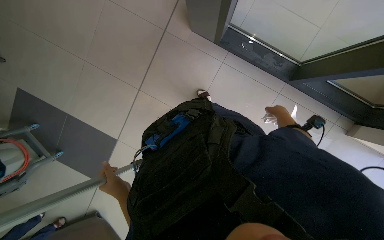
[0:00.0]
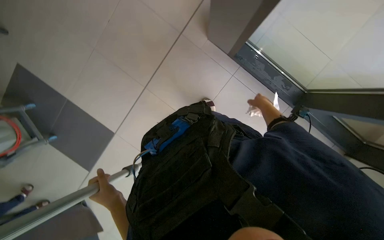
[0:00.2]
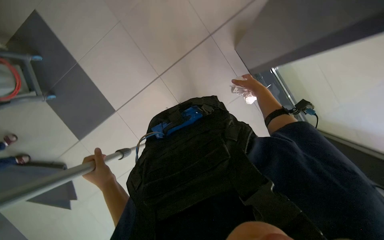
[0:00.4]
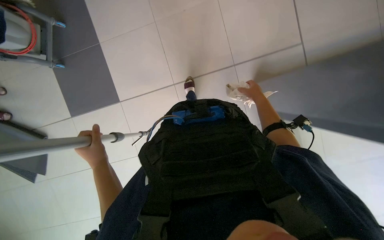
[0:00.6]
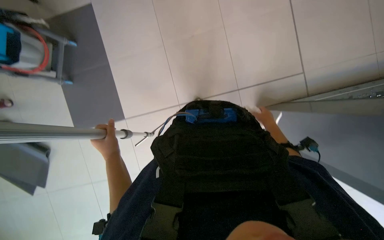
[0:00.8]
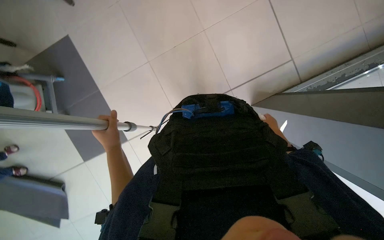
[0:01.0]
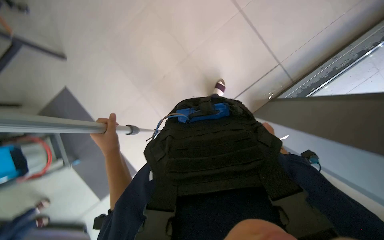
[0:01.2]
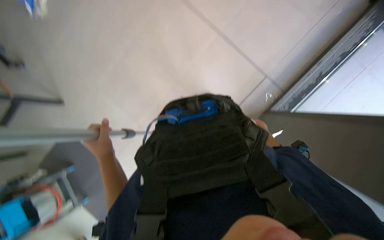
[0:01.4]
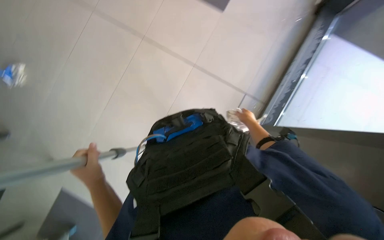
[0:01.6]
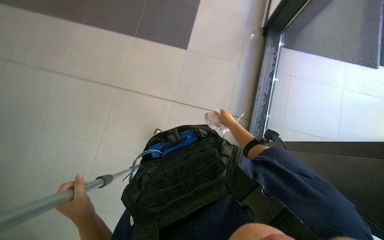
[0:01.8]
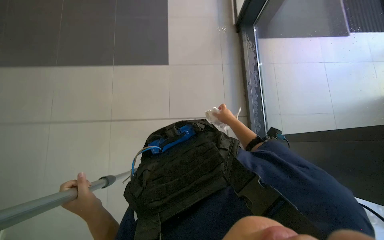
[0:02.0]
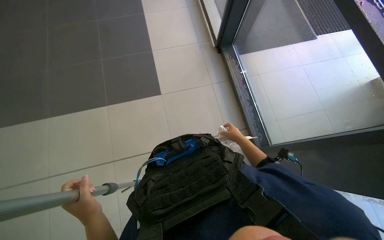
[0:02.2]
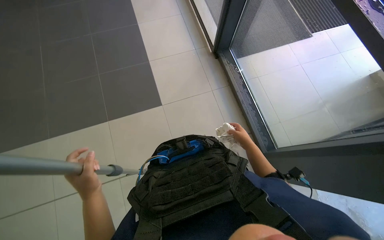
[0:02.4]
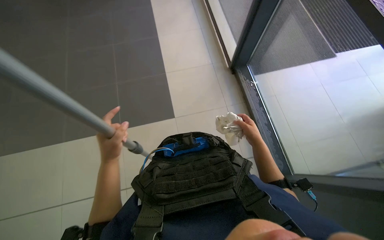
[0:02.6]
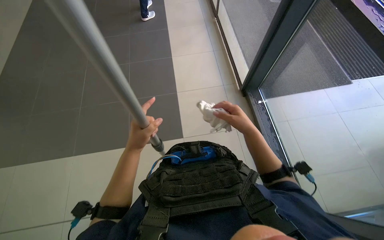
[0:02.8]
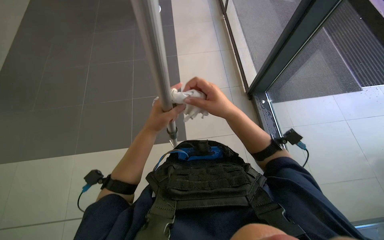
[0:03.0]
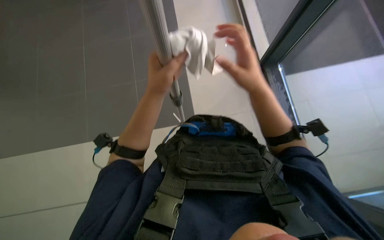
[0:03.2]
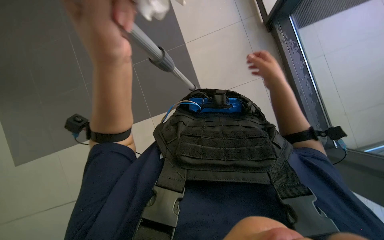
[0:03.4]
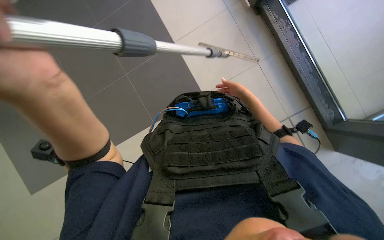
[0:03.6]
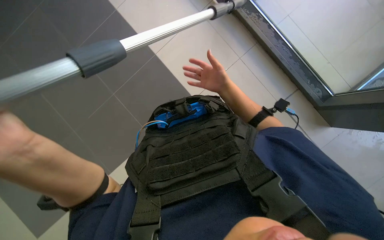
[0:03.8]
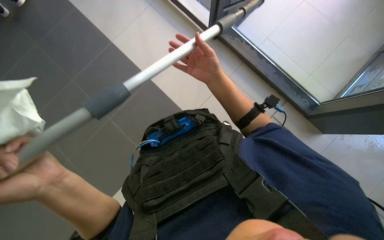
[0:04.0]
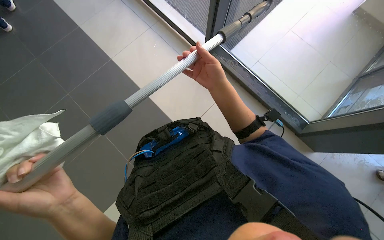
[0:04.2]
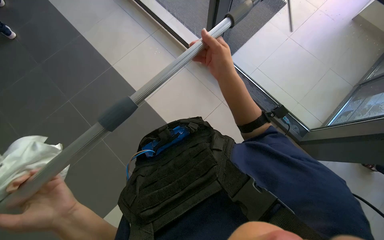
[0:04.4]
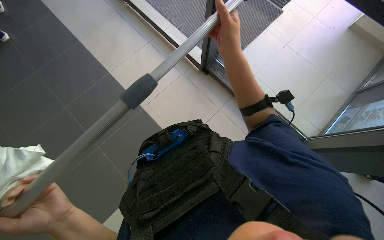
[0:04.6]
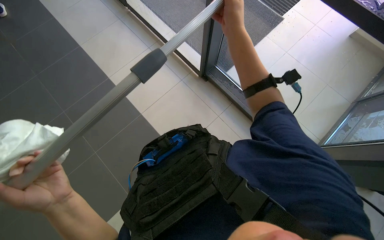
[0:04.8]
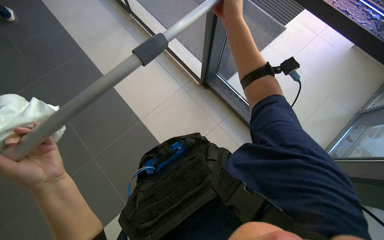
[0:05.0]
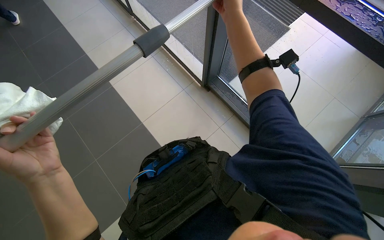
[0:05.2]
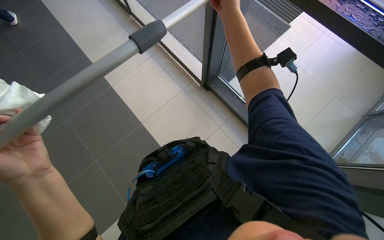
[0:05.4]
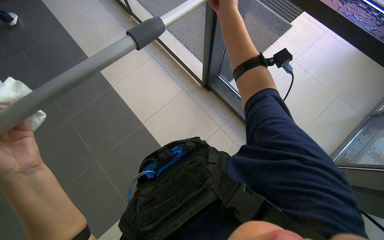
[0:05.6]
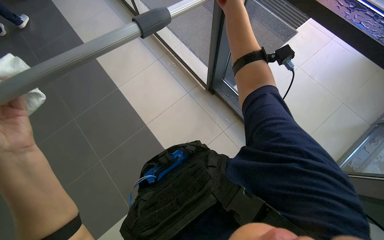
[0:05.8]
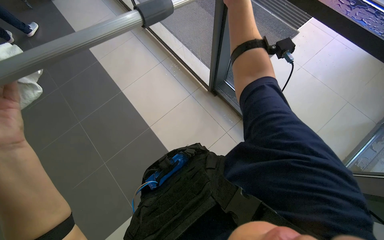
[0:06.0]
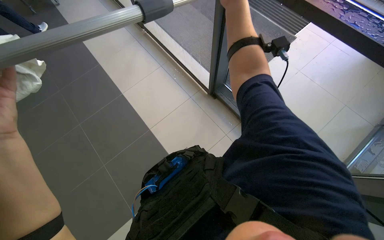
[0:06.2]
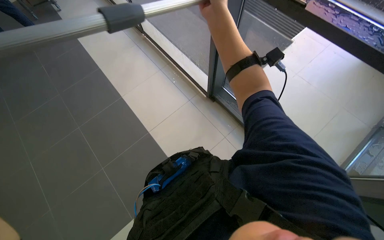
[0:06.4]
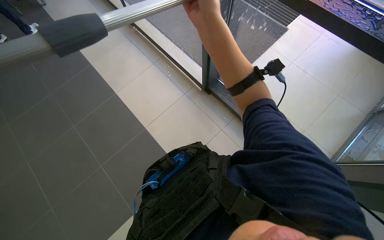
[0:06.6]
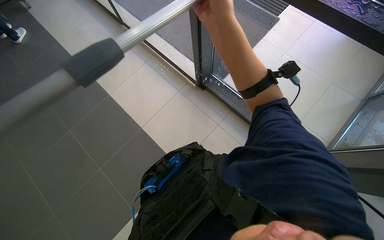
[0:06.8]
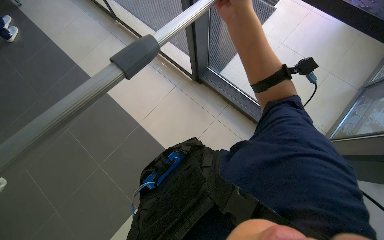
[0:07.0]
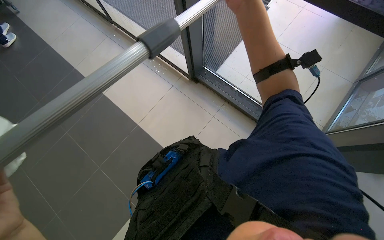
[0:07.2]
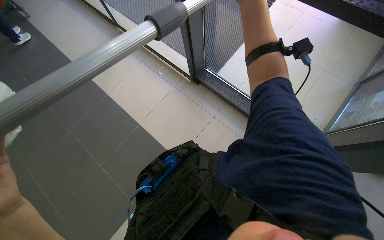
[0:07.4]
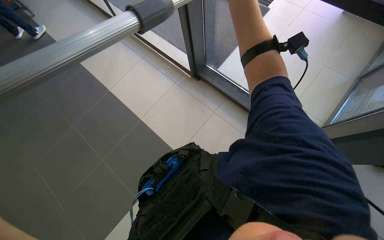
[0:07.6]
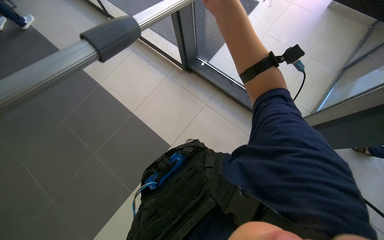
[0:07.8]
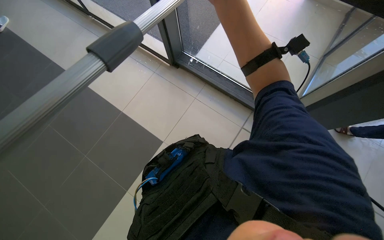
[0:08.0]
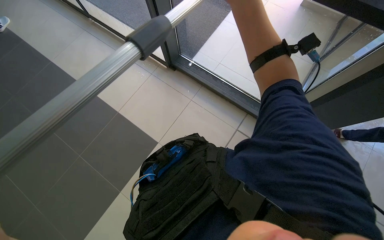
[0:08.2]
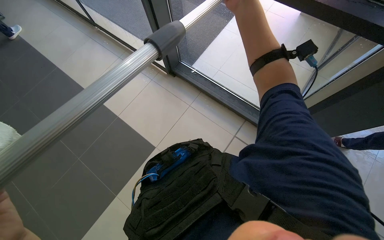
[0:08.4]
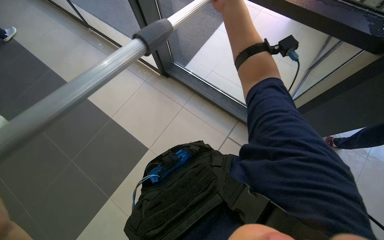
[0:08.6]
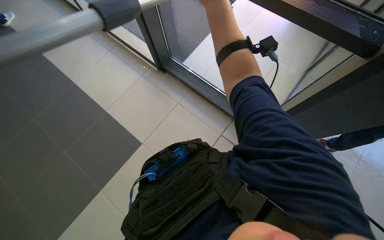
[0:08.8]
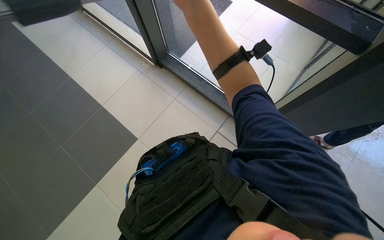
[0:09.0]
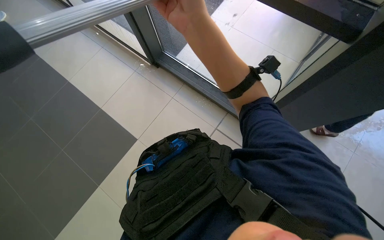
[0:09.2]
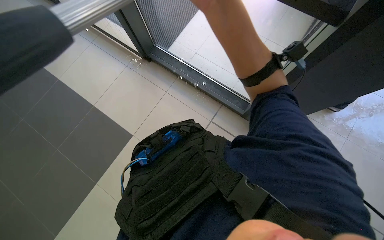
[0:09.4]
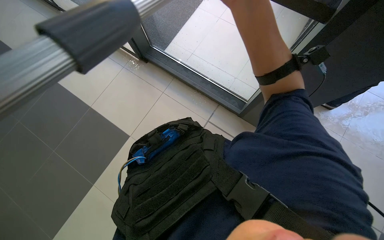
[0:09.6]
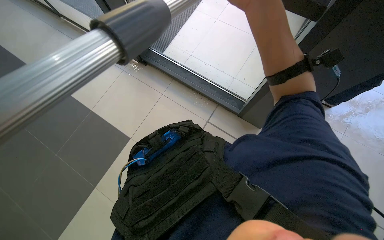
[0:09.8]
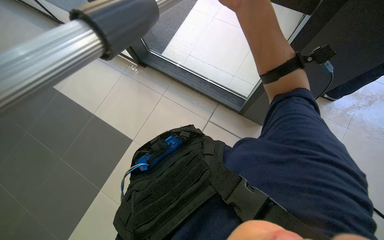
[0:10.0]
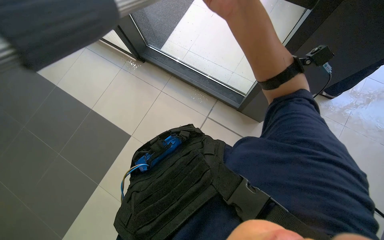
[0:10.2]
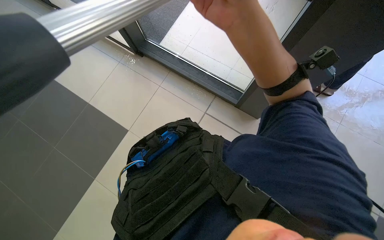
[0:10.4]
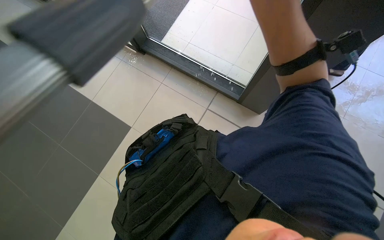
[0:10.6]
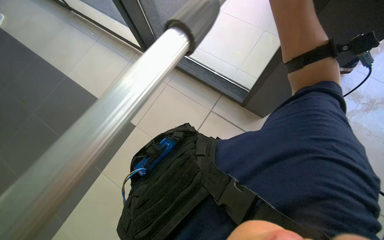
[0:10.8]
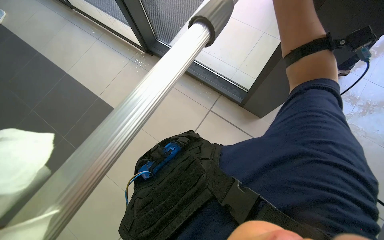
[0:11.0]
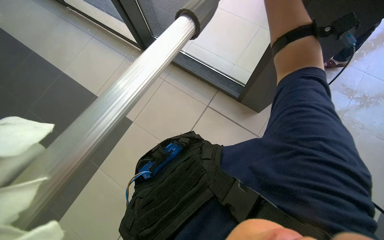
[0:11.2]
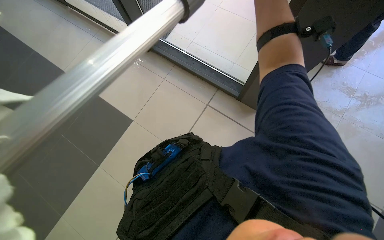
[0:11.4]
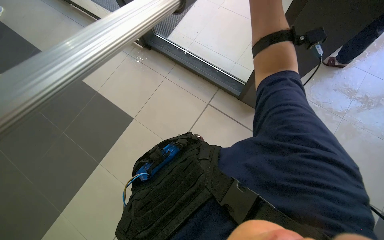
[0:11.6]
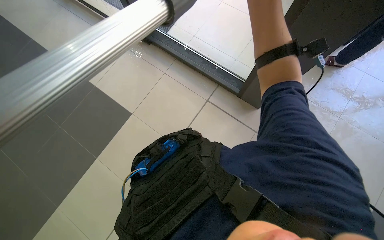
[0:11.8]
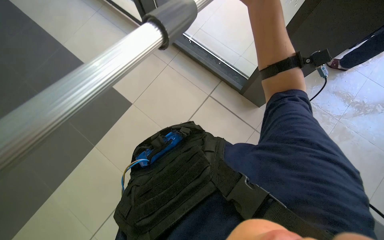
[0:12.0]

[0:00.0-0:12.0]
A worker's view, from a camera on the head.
Job: cleaning windows.
The whole recording: Cleaning glass panels. The worker cleans the glass panels with a long pole tool and then wipes them with a cloth.
0:00.0 to 0:01.6: The wearer looks roughly 25 degrees further upward.
0:01.6 to 0:03.0: The wearer looks roughly 15 degrees further upward. The right hand goes about 50 cm nearer to the camera and to the left; the left hand goes roughly 35 cm up the picture.
0:03.0 to 0:04.4: The right hand heads up the picture, covering some 10 cm.
0:04.4 to 0:06.0: The view tilts approximately 10 degrees upward.

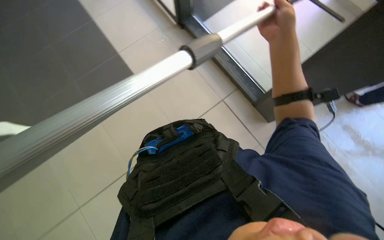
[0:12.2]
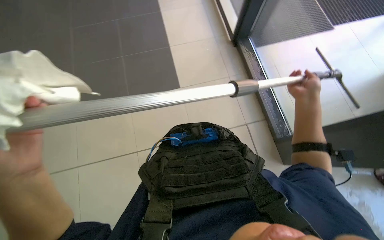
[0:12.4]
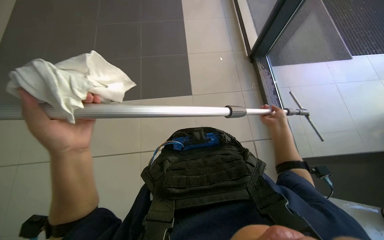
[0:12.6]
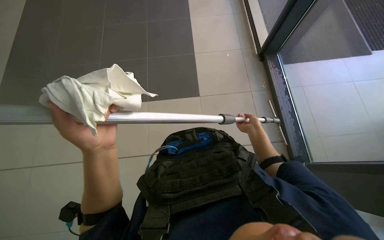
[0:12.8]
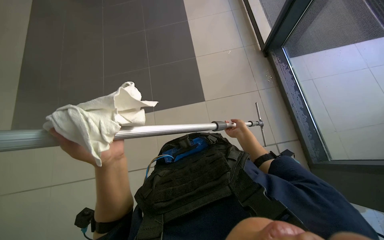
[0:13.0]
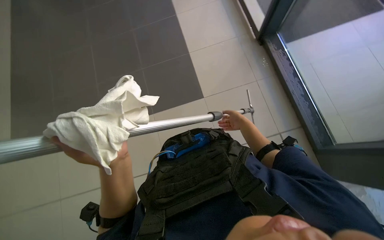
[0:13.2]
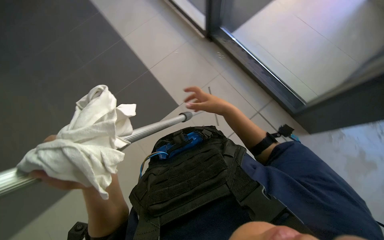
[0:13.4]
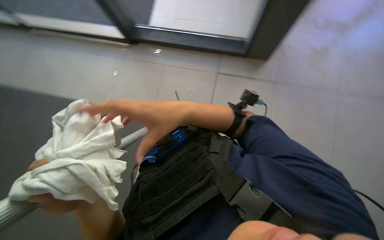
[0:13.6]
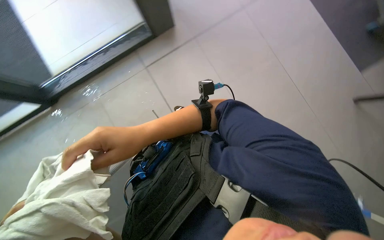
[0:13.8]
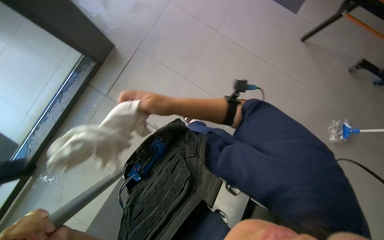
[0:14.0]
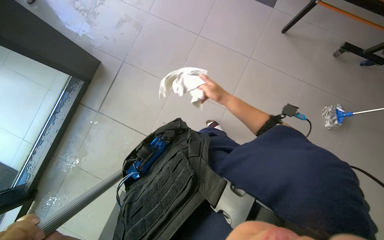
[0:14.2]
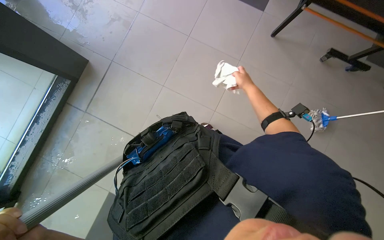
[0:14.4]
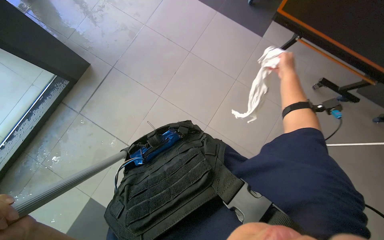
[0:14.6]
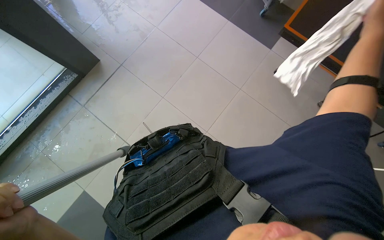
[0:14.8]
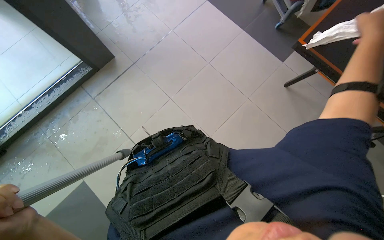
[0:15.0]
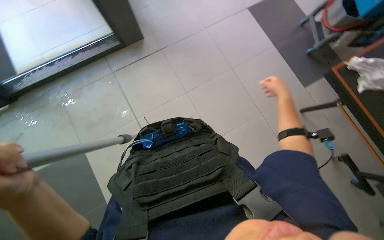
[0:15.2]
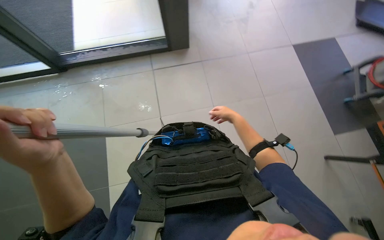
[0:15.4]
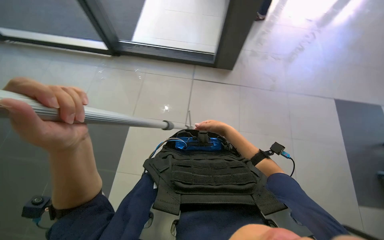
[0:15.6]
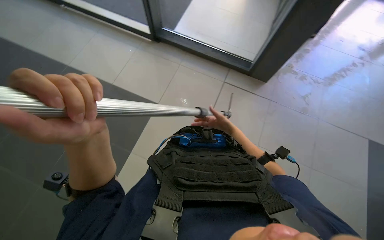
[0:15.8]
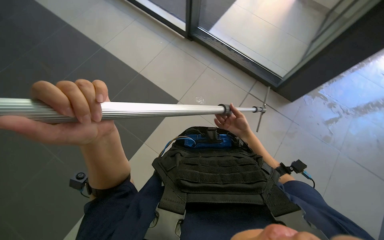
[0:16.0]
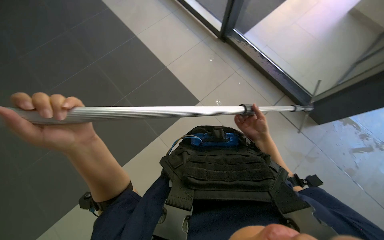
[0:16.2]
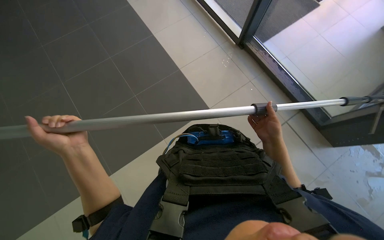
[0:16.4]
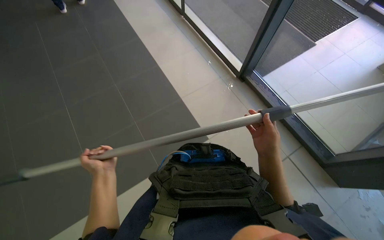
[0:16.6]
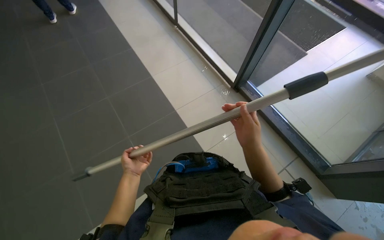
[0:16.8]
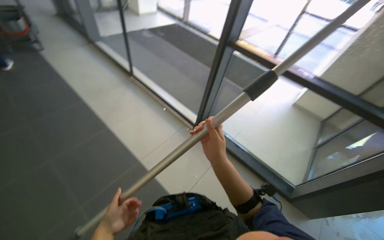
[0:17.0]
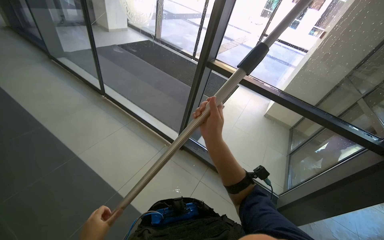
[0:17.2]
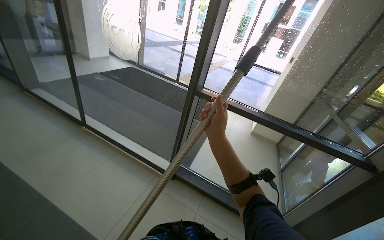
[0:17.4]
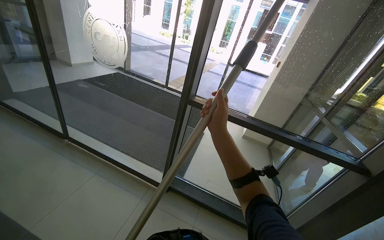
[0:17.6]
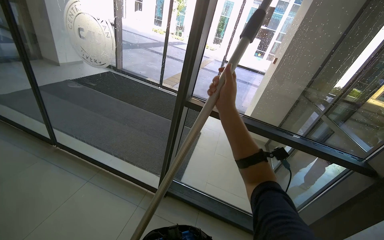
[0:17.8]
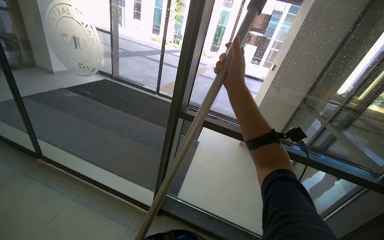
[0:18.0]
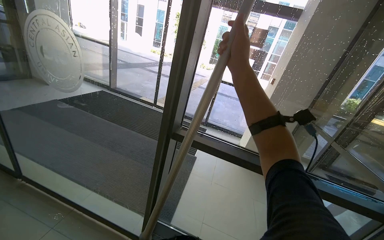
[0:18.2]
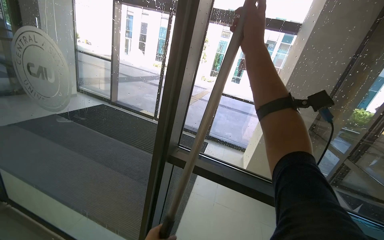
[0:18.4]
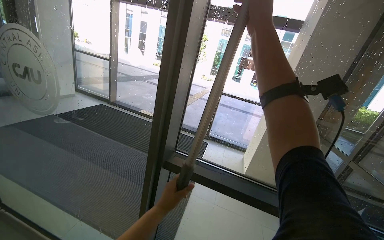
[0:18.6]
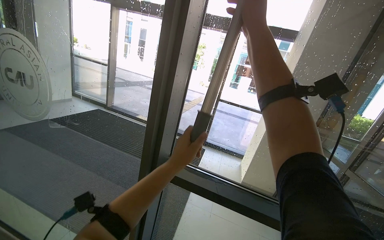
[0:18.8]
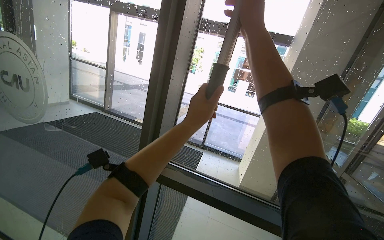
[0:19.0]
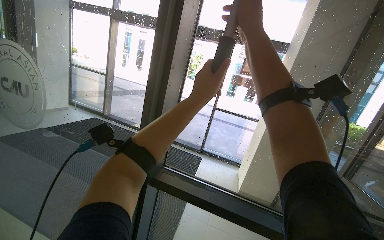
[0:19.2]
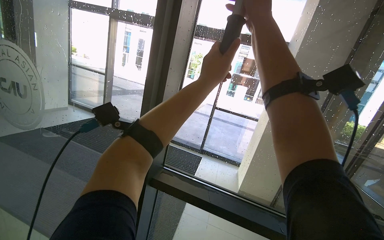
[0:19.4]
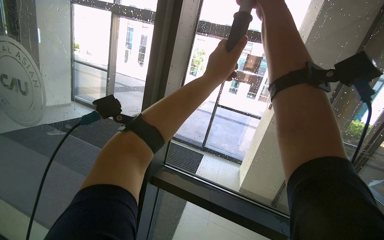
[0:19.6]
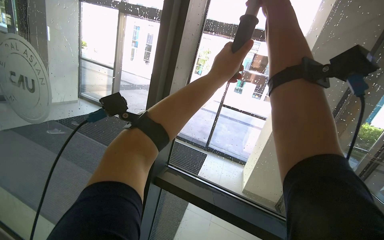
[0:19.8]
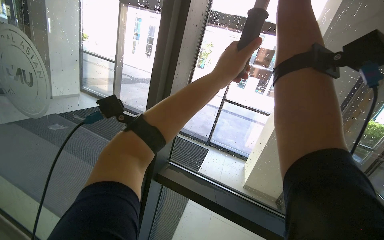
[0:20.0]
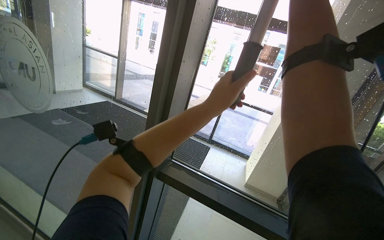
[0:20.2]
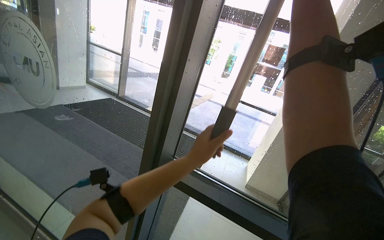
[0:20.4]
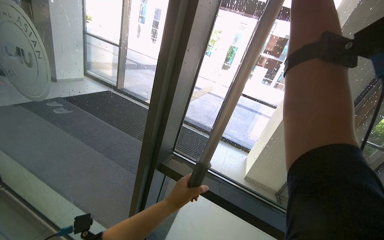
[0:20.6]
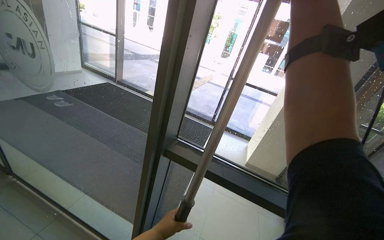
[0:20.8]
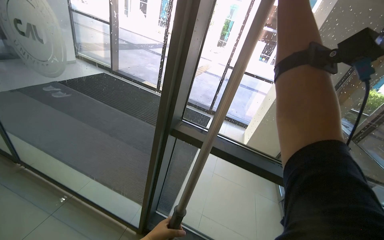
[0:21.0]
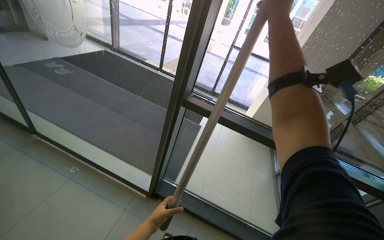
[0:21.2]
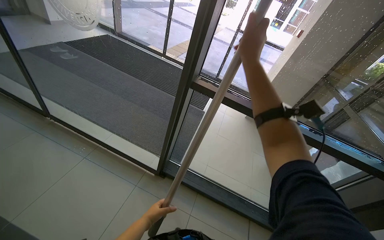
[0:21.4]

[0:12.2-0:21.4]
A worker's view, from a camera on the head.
Job: cleaning windows.
The whole recording: Cleaning glass panels. The worker cleans the glass panels with a long pole tool and then wipes them with a cloth.
0:15.2 to 0:16.8: The head turns to the left by approximately 55 degrees. The camera pitches upward, by approximately 30 degrees.
0:16.8 to 0:18.4: The camera is carried some 70 cm. The head rotates approximately 40 degrees to the right. The view tips upward by about 40 degrees.
0:19.8 to 0:21.4: The camera pitches downward, by roughly 25 degrees. The left hand moves down the picture and to the left, some 80 cm.
